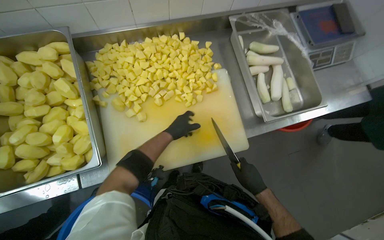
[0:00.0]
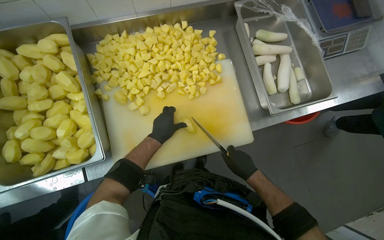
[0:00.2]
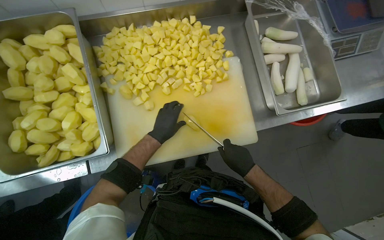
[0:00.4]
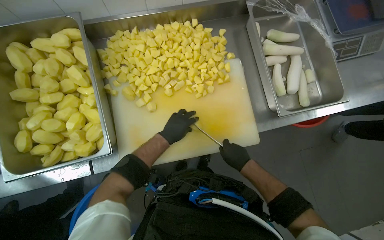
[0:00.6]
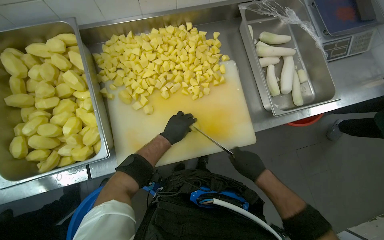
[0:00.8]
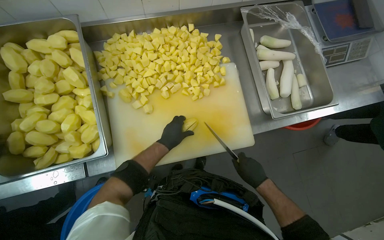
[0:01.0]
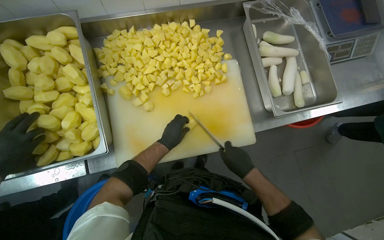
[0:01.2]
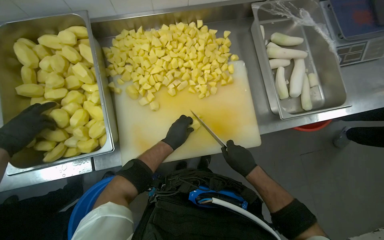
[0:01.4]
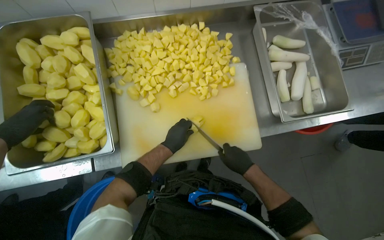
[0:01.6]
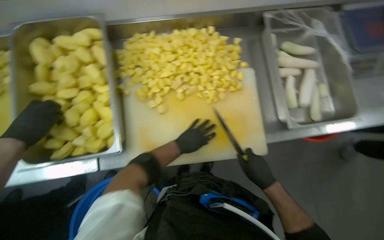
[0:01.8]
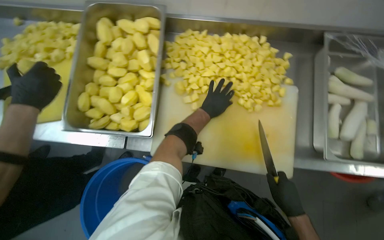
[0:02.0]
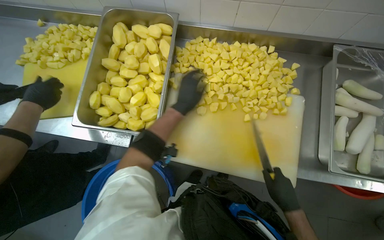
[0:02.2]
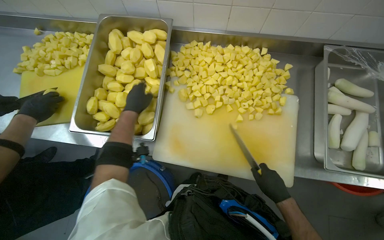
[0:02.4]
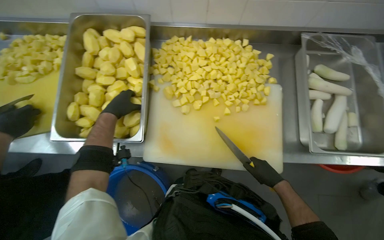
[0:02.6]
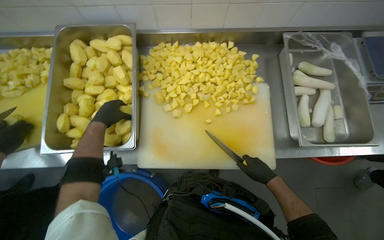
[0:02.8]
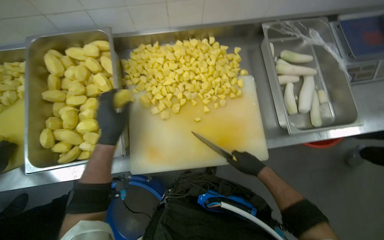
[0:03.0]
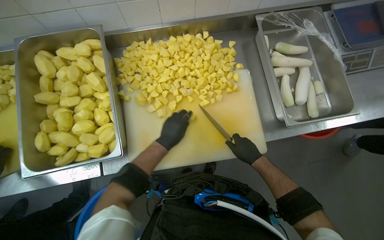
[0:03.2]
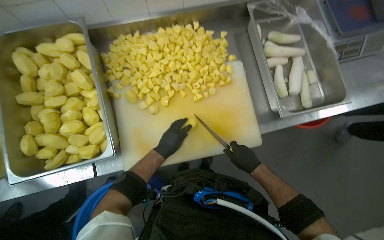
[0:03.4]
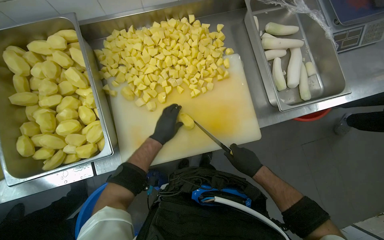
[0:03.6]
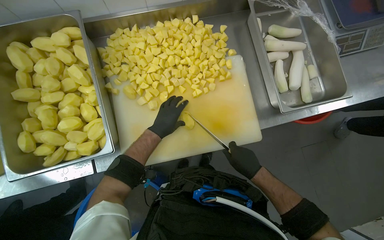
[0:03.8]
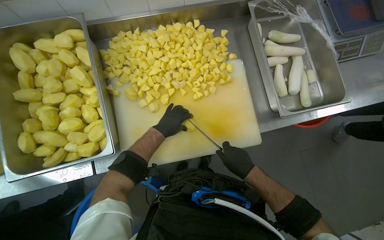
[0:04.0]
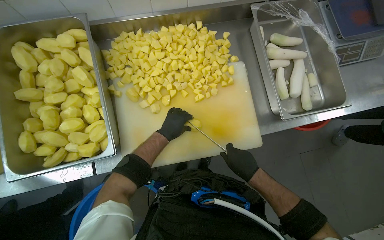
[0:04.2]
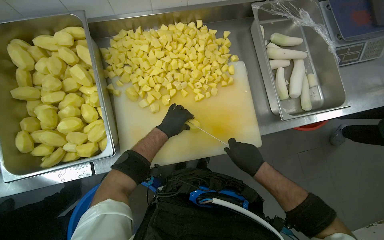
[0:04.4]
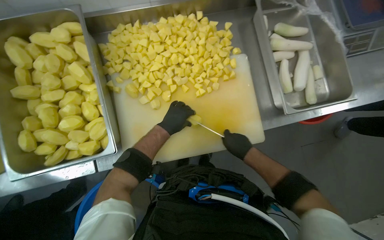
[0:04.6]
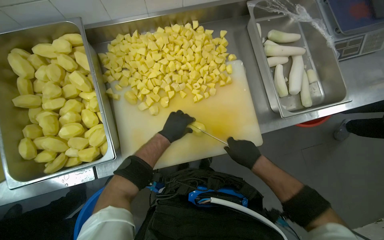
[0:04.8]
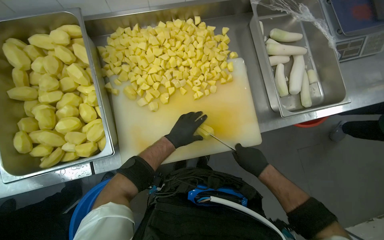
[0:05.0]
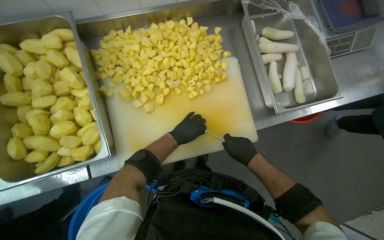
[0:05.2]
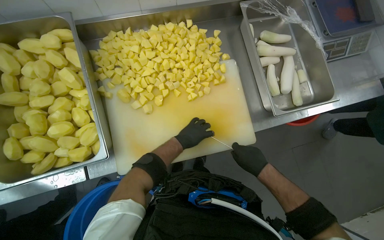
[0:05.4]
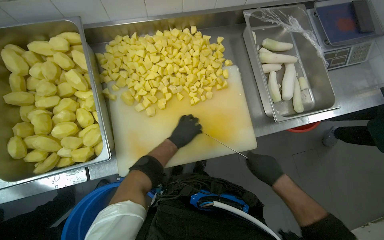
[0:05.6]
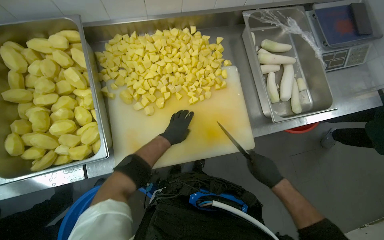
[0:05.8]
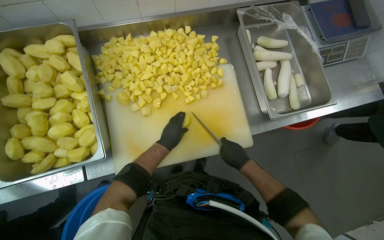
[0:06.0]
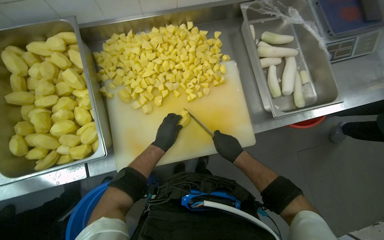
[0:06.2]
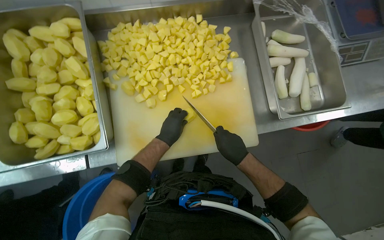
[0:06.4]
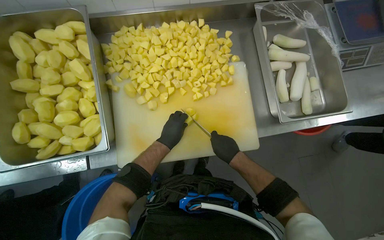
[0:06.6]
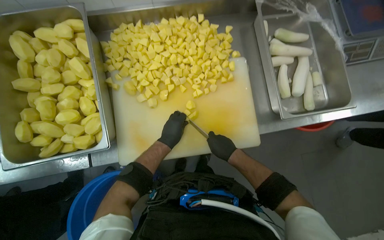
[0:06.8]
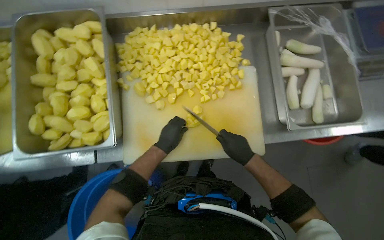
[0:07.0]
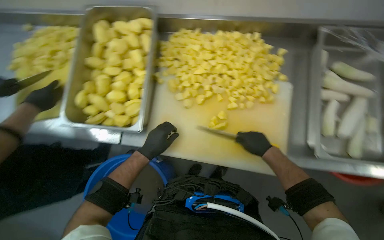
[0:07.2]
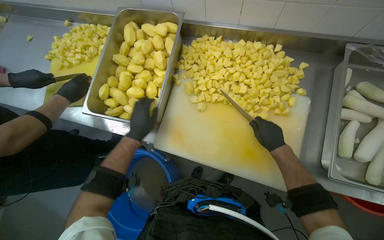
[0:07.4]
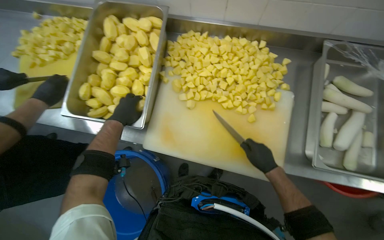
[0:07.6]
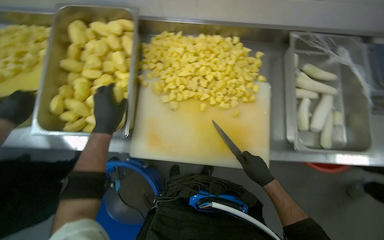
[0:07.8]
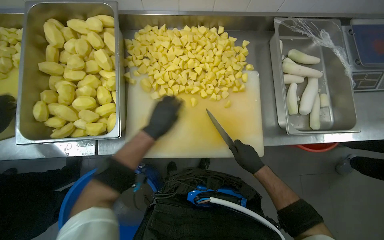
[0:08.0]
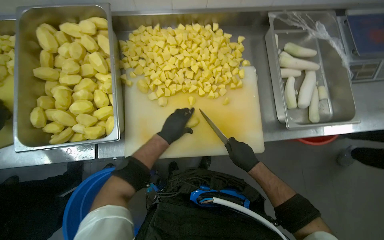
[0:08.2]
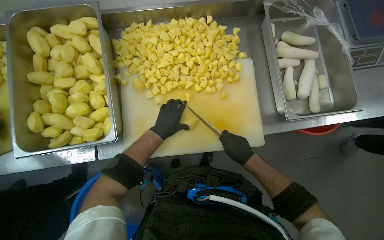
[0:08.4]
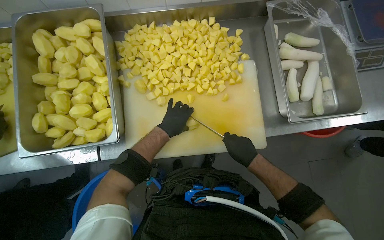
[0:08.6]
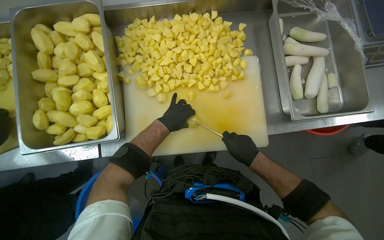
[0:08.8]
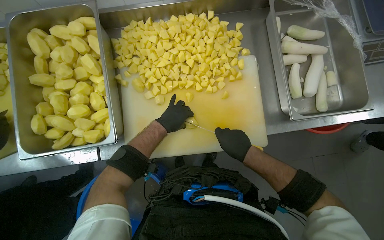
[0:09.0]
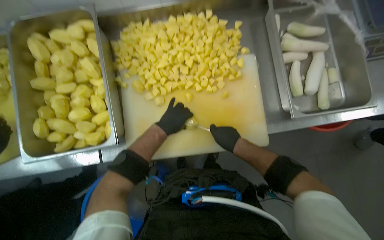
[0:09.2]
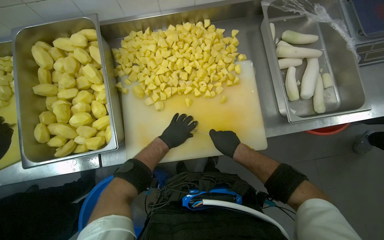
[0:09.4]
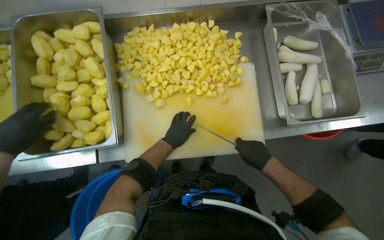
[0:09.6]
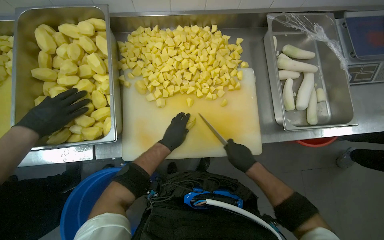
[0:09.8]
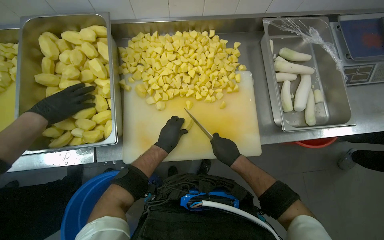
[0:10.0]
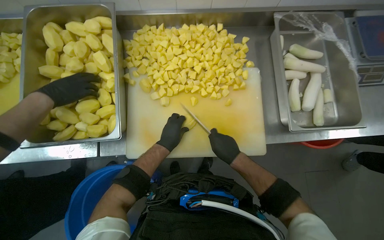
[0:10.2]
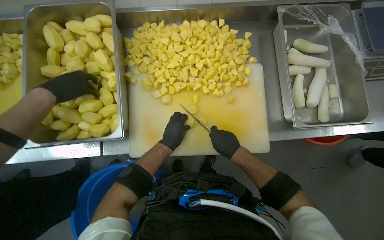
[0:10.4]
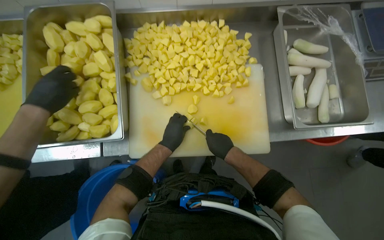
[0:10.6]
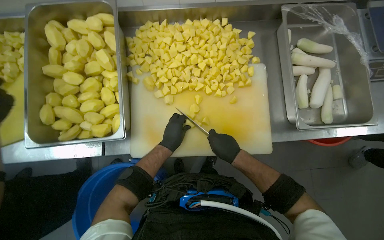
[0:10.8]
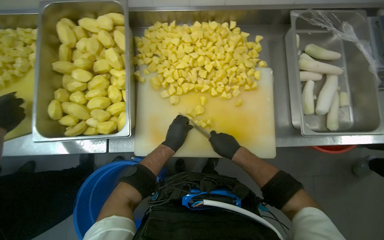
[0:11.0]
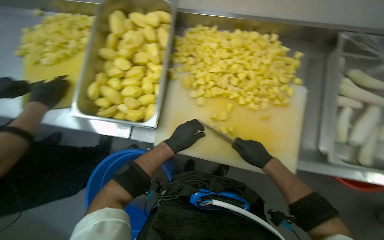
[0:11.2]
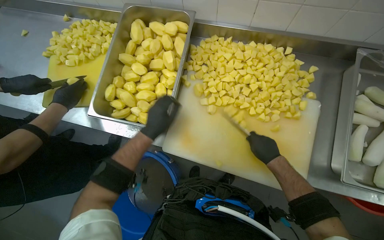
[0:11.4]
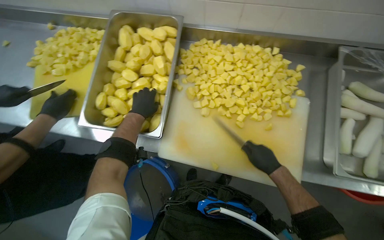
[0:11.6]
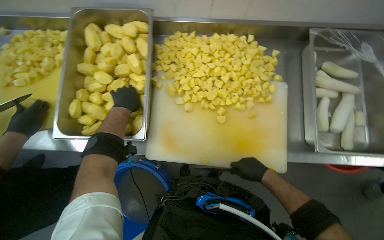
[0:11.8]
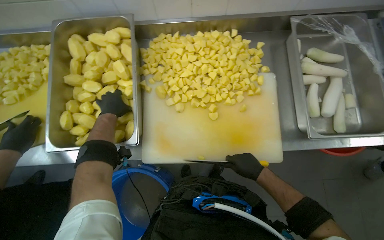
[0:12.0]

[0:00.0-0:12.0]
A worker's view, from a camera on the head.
Job: preparing food.
The whole recording: Cutting potatoes into pieces. The worker dices peeled potatoes into smaller pieces on a cutting board.
0:00.0 to 0:01.6: The left hand is displaced down the picture by about 10 cm.
0:01.6 to 0:03.0: The left hand moves to the left and nearer to the camera, approximately 20 cm.
0:03.0 to 0:04.4: The left hand heads to the right and farther from the camera, covering about 20 cm.
0:06.0 to 0:07.6: The head rotates approximately 30 degrees to the left.
0:07.6 to 0:09.0: The left hand travels to the right by some 20 cm.
0:09.0 to 0:10.4: The hands are busy where they are.
0:10.4 to 0:12.0: The left hand moves to the left and up the picture, roughly 30 cm.

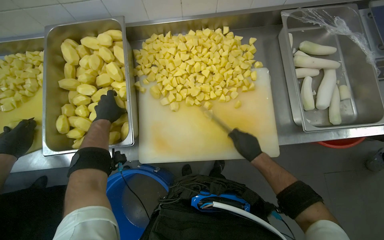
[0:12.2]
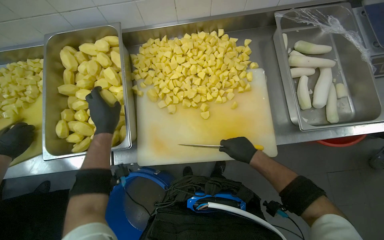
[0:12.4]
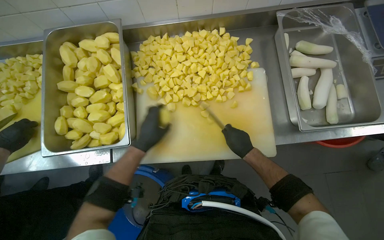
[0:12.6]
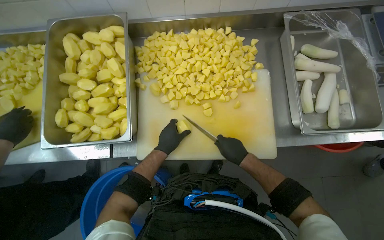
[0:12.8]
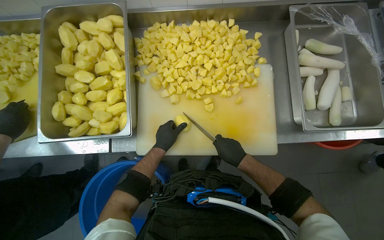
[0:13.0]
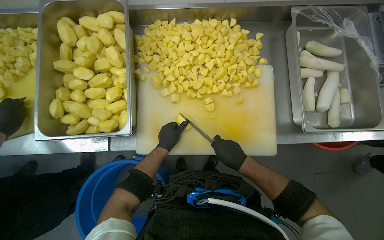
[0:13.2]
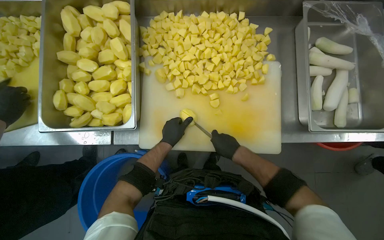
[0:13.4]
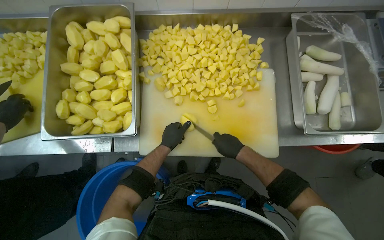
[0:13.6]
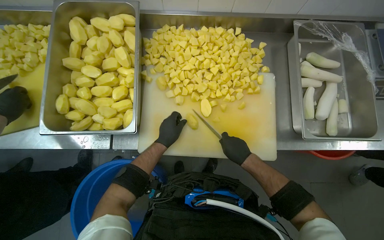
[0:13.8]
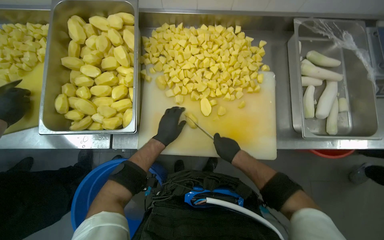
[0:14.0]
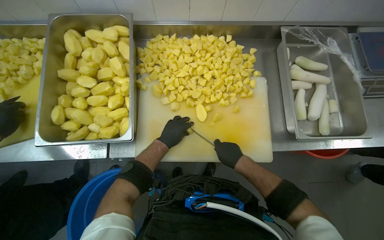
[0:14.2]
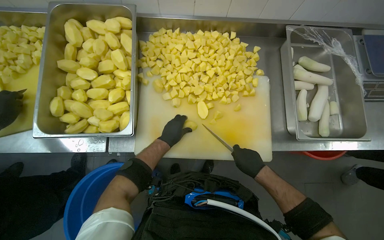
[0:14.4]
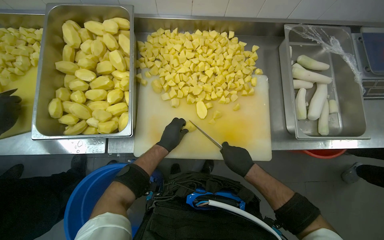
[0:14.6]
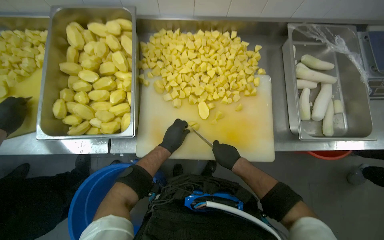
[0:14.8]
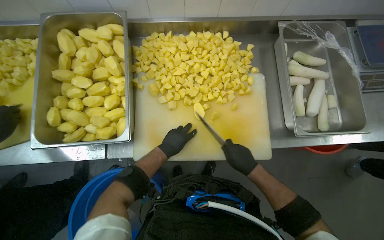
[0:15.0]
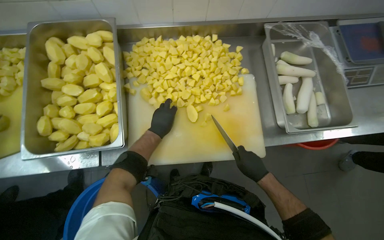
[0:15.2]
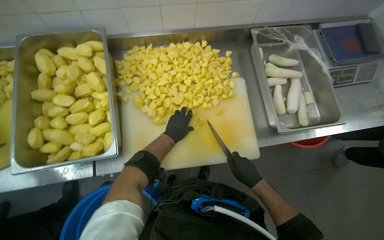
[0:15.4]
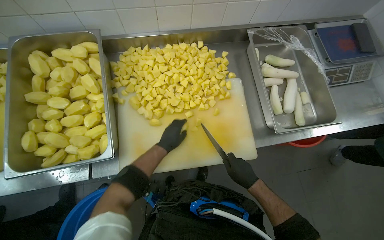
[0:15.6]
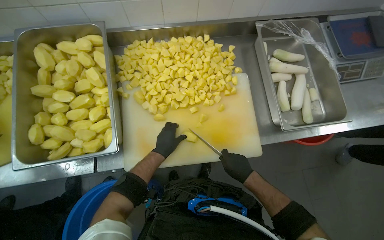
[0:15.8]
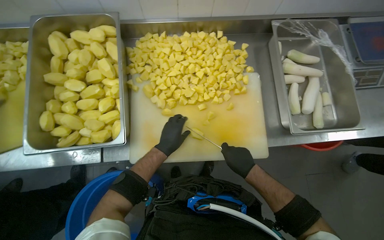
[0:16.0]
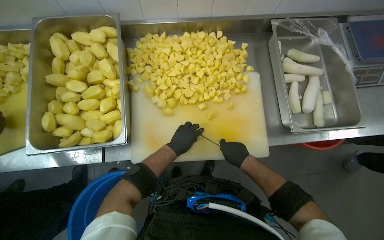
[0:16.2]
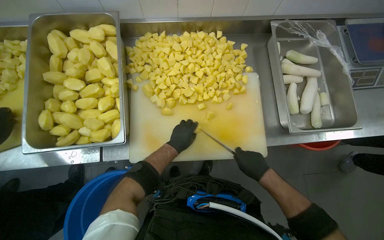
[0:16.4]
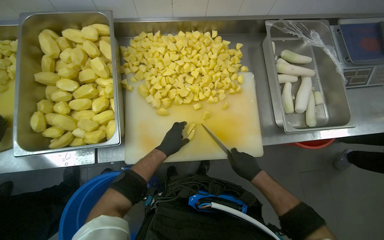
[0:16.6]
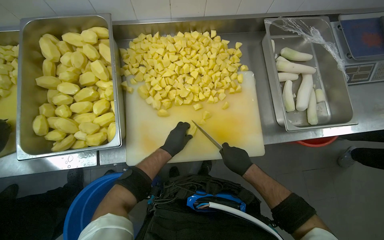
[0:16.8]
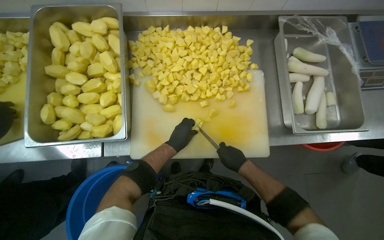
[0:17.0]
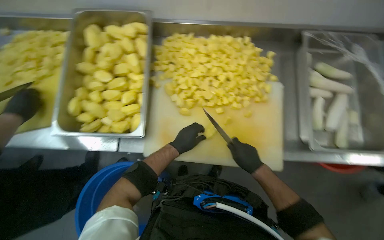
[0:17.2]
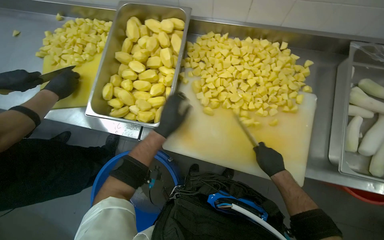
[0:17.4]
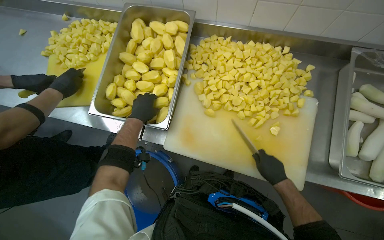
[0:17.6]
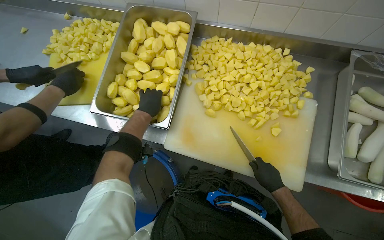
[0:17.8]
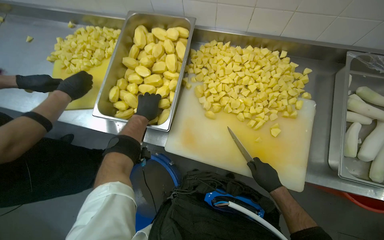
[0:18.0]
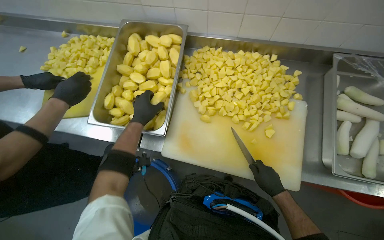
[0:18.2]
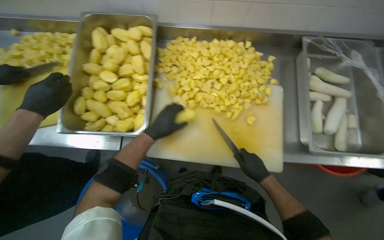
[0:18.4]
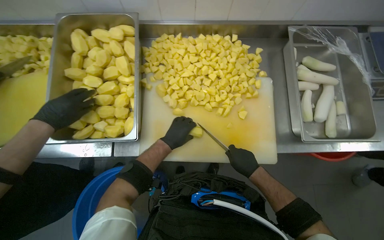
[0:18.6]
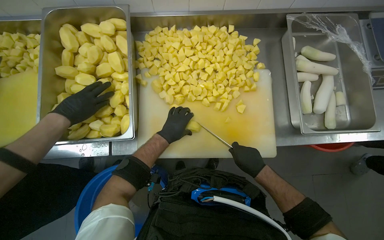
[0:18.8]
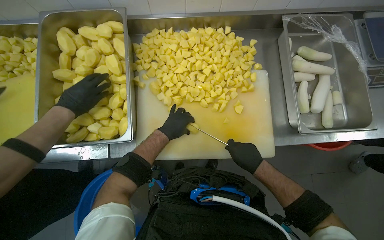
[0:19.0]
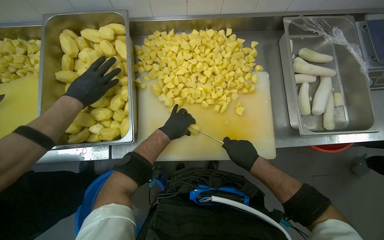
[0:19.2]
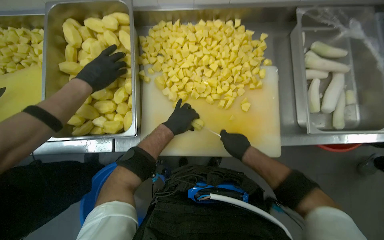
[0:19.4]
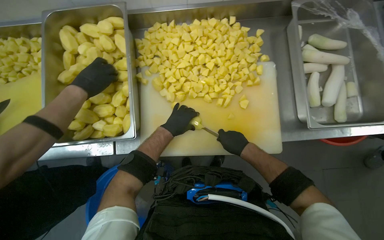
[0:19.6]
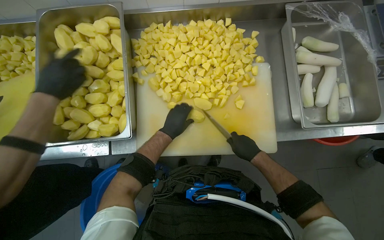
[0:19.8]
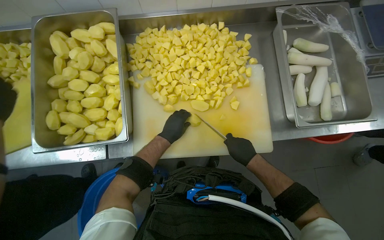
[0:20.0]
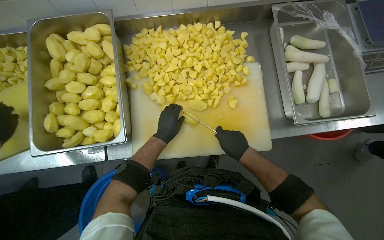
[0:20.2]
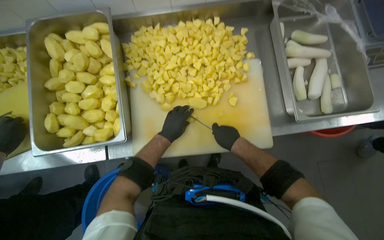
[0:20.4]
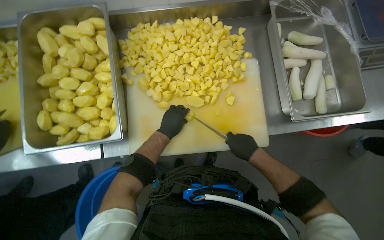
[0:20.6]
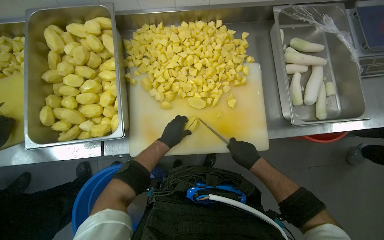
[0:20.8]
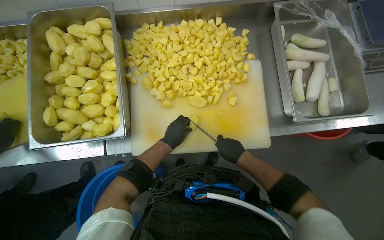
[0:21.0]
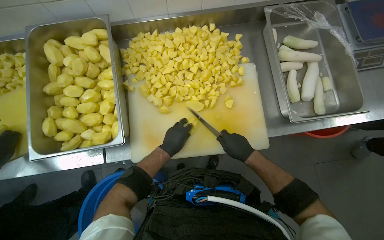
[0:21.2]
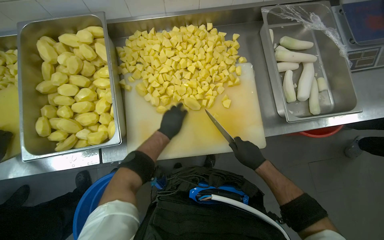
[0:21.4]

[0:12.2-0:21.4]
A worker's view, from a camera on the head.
Job: preparing food.
The whole recording: Cutting potatoes into pieces. The worker dices peeled potatoes into smaller pieces on a cutting board.
0:12.2 to 0:13.8: The left hand is displaced to the right and down the picture by about 25 cm.
0:15.2 to 0:16.8: The hands make small movements and keep their place.
0:16.8 to 0:18.4: The left hand reaches some 25 cm to the left, then returns.
0:19.8 to 0:21.4: The hands make small movements and keep their place.
